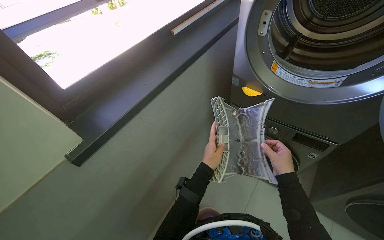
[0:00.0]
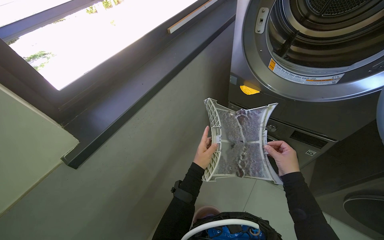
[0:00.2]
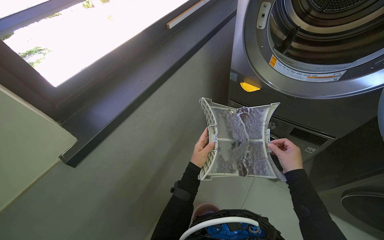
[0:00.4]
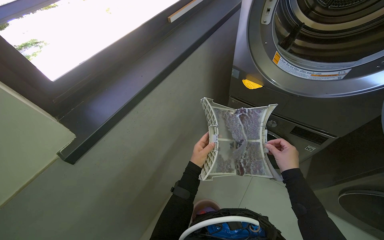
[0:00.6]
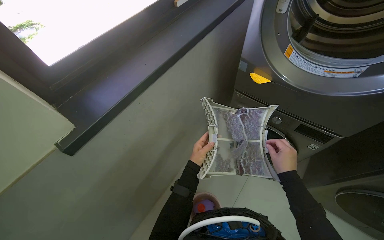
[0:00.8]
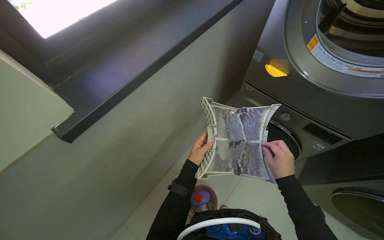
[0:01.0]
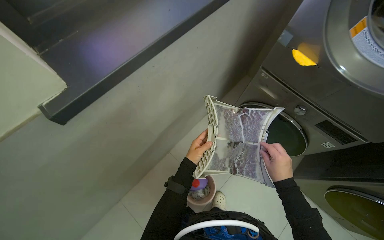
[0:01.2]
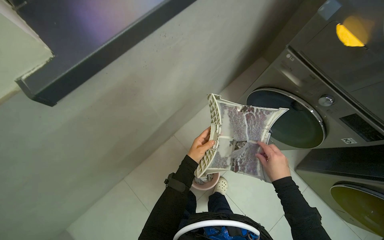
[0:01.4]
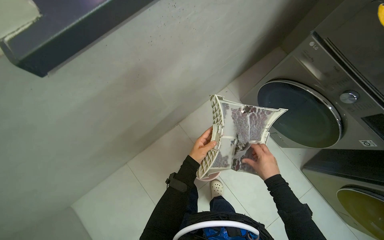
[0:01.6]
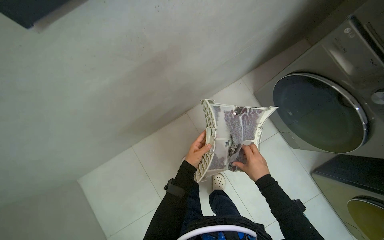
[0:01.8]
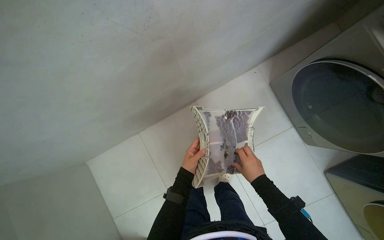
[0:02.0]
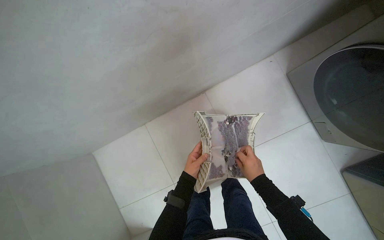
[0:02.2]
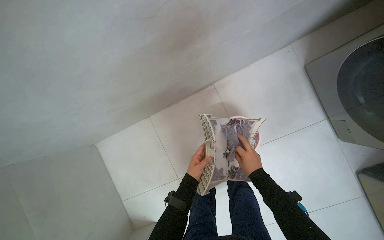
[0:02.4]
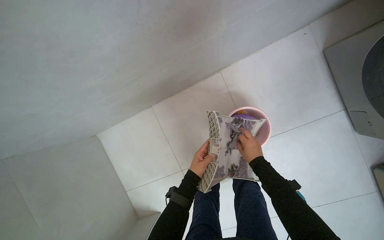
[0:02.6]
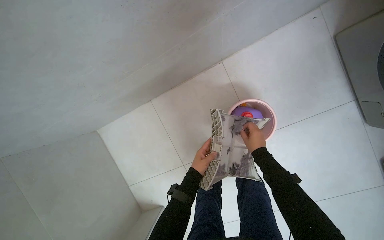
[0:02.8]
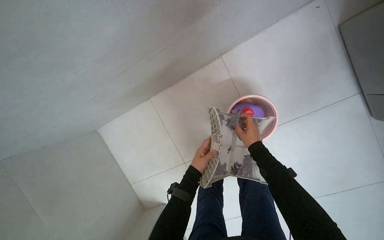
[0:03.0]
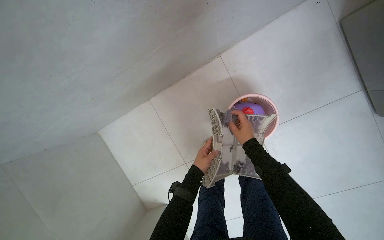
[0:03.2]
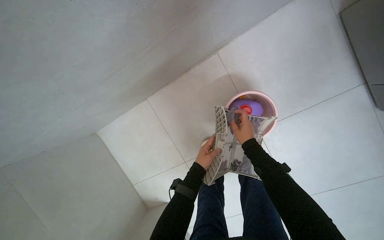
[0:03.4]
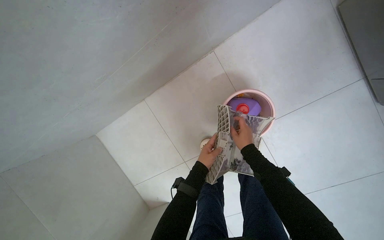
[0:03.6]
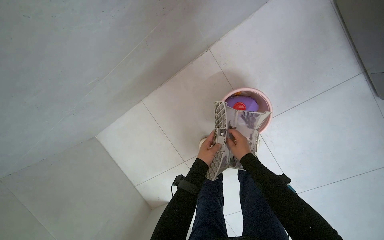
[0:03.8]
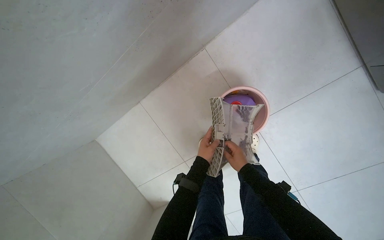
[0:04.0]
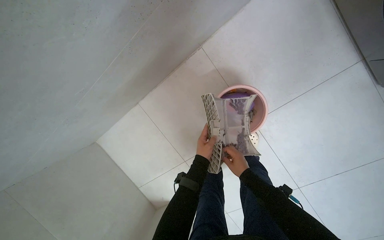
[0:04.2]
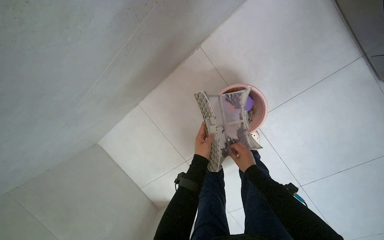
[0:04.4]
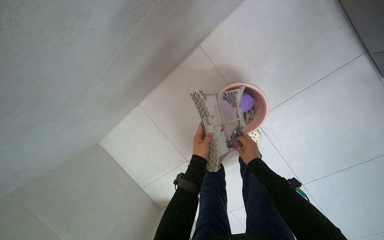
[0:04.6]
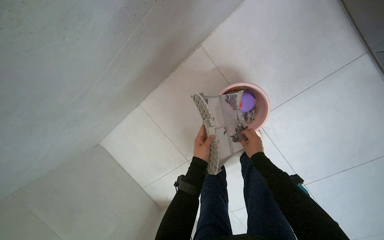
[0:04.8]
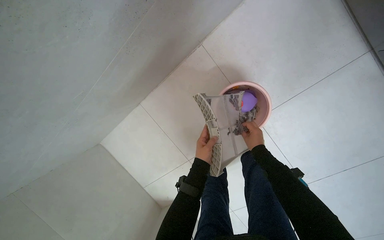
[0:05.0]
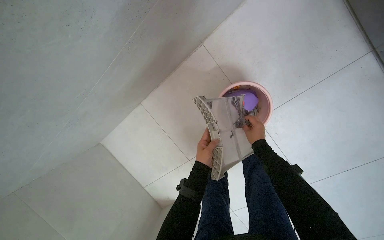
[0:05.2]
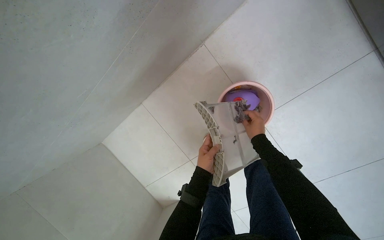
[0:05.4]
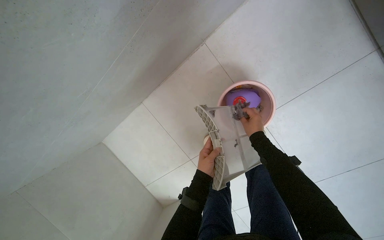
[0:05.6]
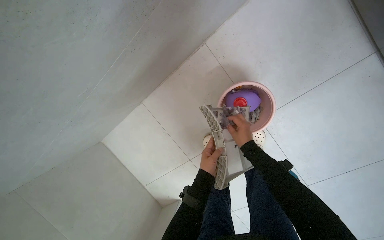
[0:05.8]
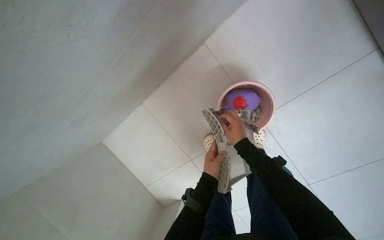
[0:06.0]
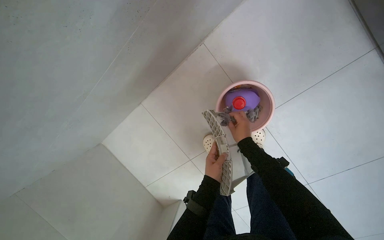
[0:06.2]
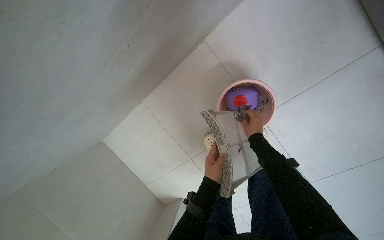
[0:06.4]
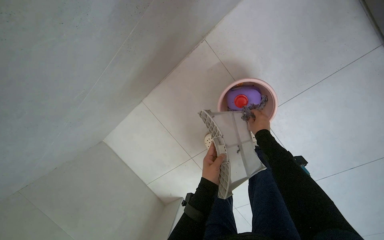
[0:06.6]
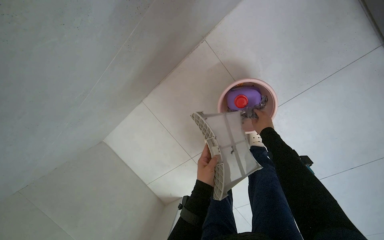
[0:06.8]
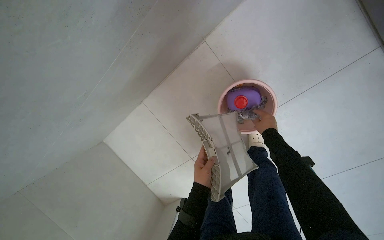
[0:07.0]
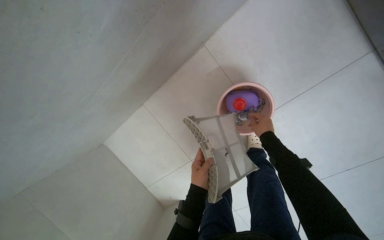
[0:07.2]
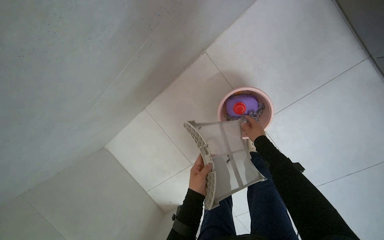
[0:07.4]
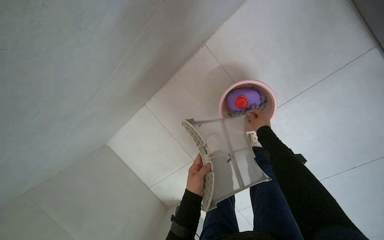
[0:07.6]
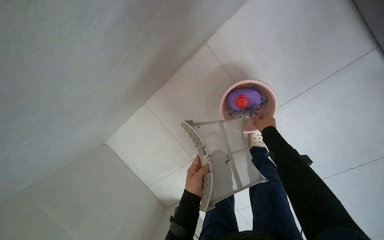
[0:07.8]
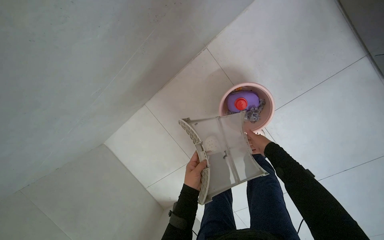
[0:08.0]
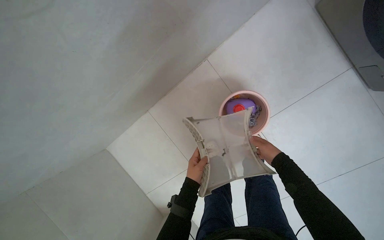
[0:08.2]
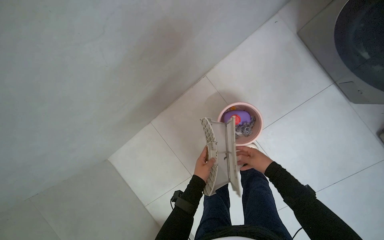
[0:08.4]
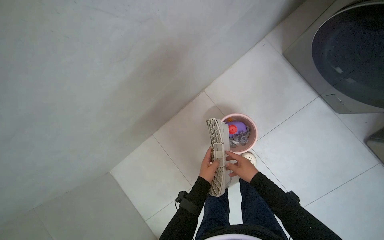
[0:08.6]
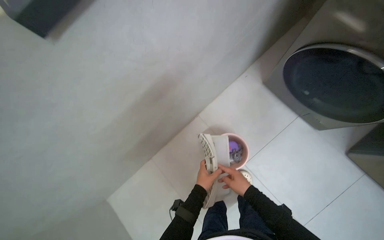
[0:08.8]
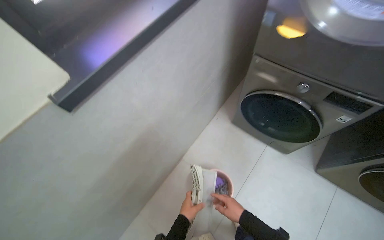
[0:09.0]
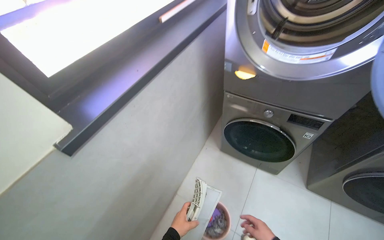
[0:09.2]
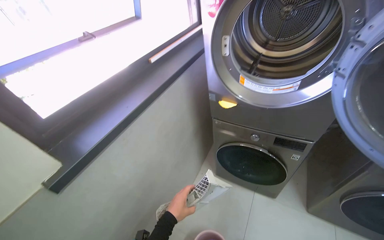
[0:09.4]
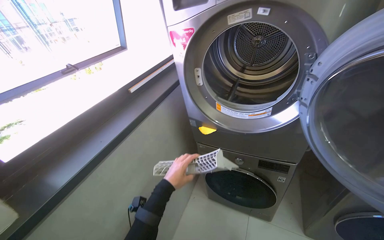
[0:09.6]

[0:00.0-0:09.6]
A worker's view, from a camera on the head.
Job: managing laundry.
The whole recording: Cleaning dryer lint filters. The worker opens dryer doors, removes lint filters, cleans them, and disposes of the lint.
0:00.0 to 0:01.6: The wearer looks about 25 degrees further downward. The right hand goes approximately 15 cm farther from the camera.
0:01.6 to 0:03.2: The view tips downward by about 15 degrees. The right hand shifts some 15 cm farther from the camera.
0:03.2 to 0:04.8: The right hand is displaced down the picture by about 10 cm.
0:06.4 to 0:08.0: The left hand is displaced to the left by about 10 cm.
0:08.0 to 0:09.6: The camera travels about 60 cm. The wearer's head swings roughly 30 degrees to the right. The view tilts approximately 75 degrees upward.

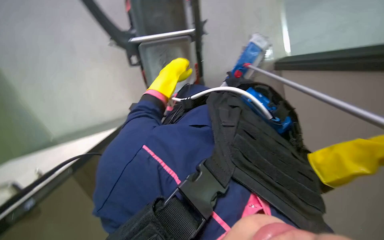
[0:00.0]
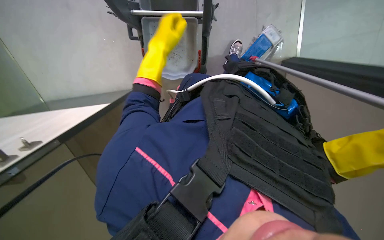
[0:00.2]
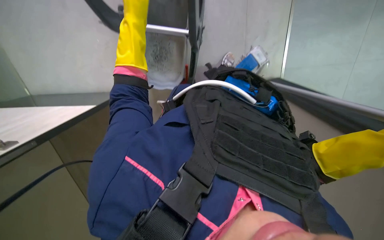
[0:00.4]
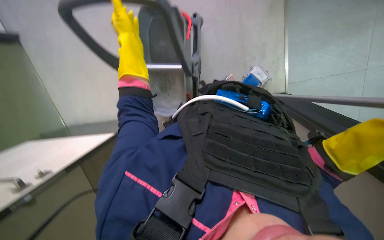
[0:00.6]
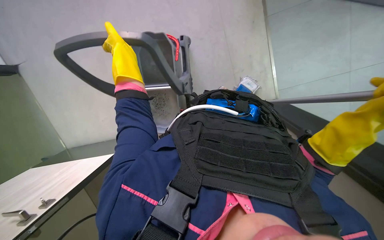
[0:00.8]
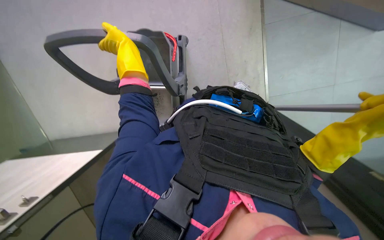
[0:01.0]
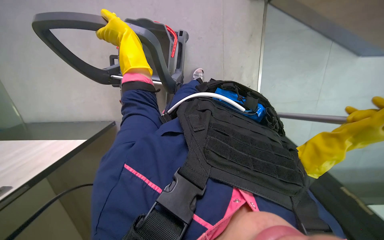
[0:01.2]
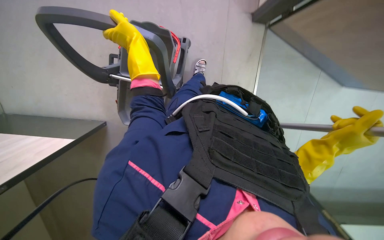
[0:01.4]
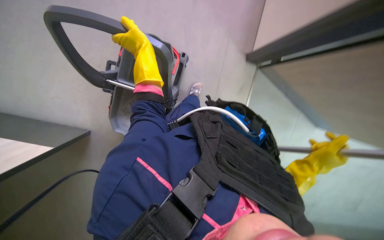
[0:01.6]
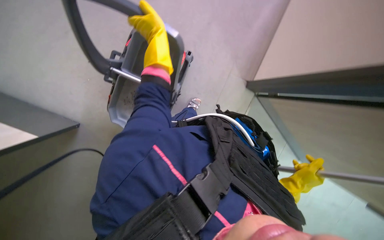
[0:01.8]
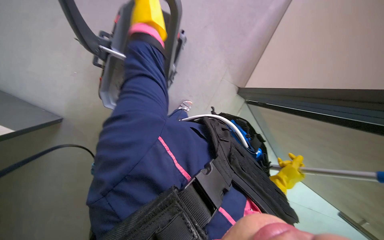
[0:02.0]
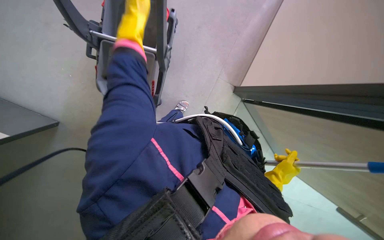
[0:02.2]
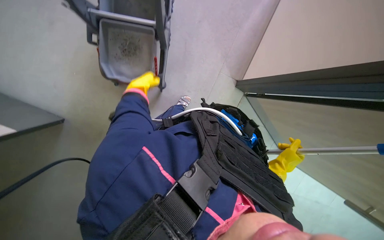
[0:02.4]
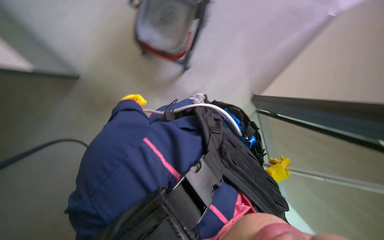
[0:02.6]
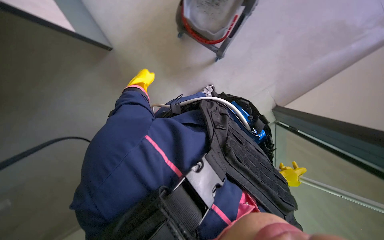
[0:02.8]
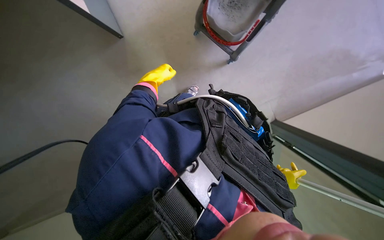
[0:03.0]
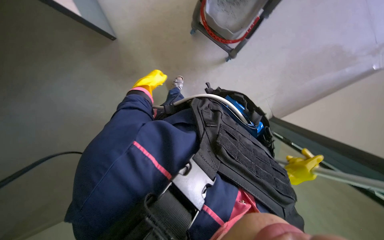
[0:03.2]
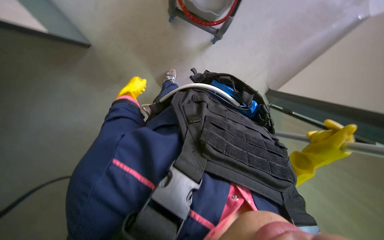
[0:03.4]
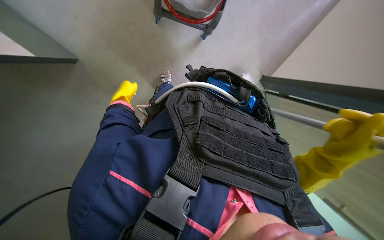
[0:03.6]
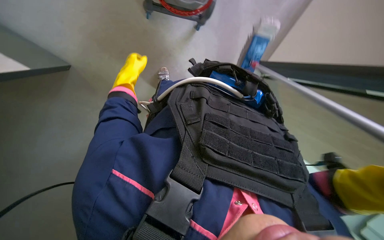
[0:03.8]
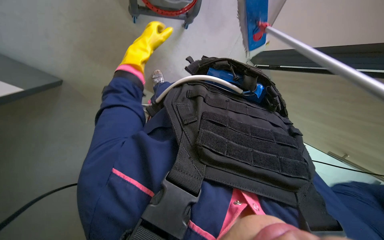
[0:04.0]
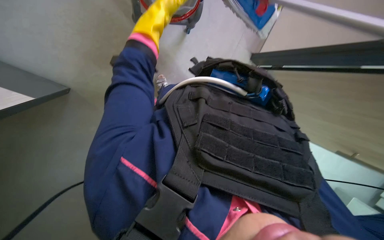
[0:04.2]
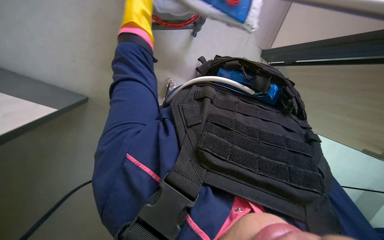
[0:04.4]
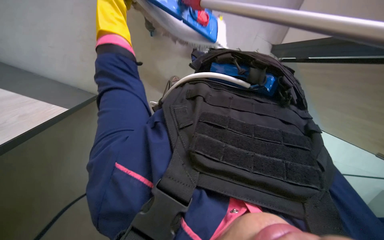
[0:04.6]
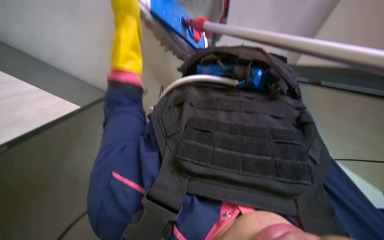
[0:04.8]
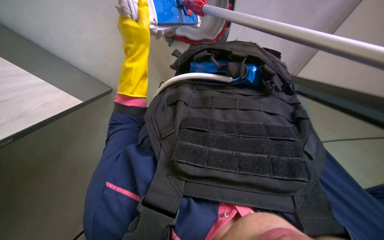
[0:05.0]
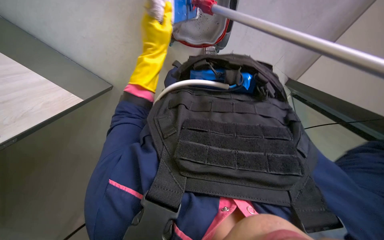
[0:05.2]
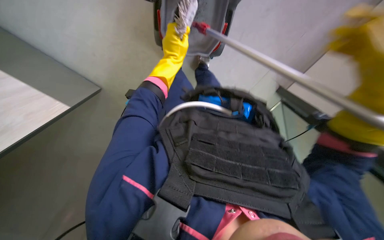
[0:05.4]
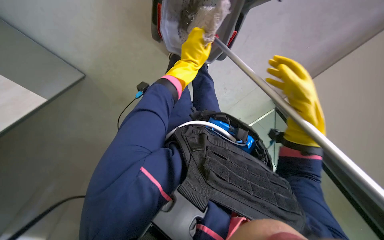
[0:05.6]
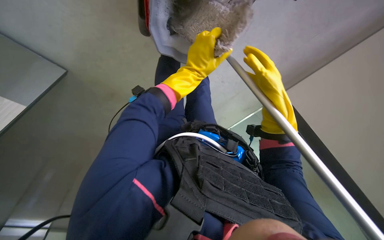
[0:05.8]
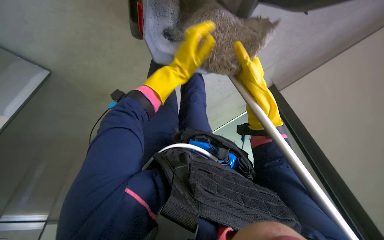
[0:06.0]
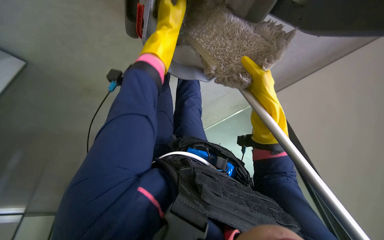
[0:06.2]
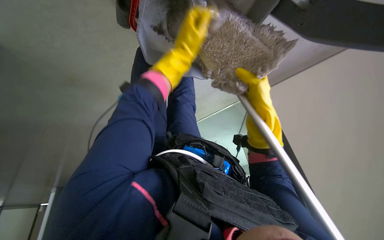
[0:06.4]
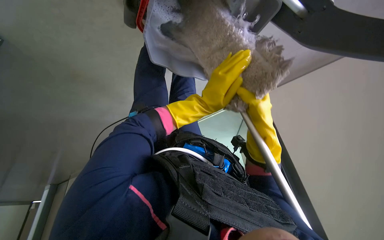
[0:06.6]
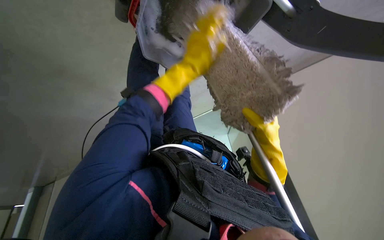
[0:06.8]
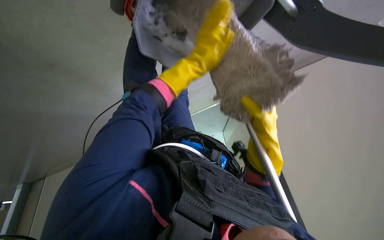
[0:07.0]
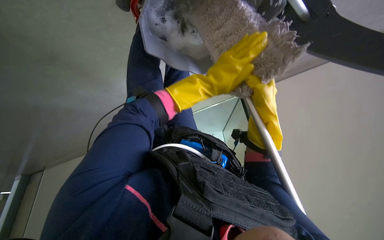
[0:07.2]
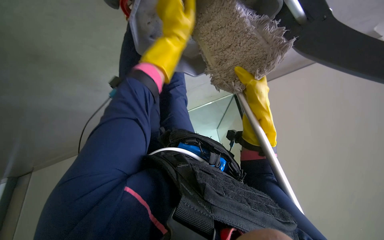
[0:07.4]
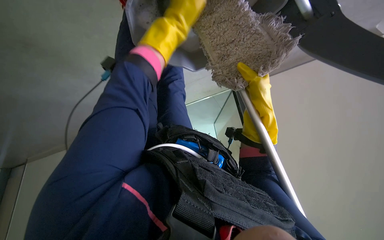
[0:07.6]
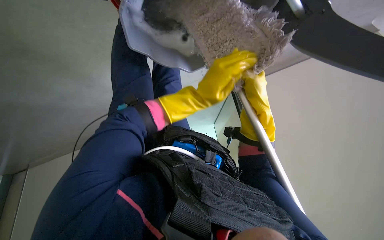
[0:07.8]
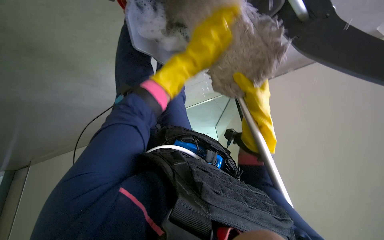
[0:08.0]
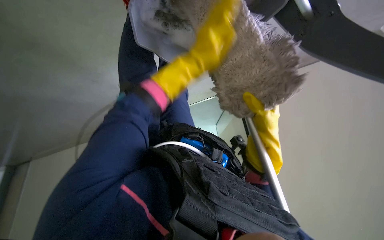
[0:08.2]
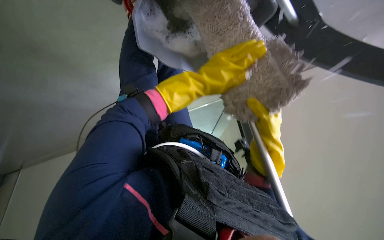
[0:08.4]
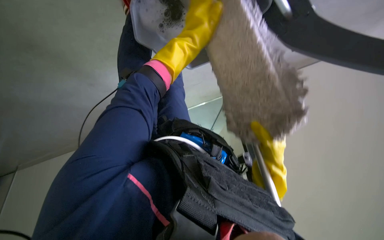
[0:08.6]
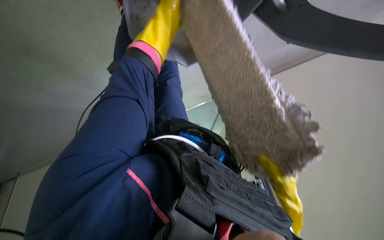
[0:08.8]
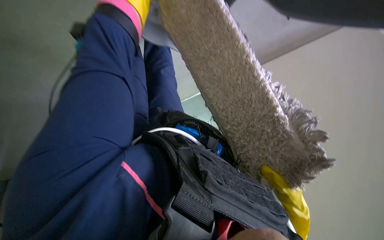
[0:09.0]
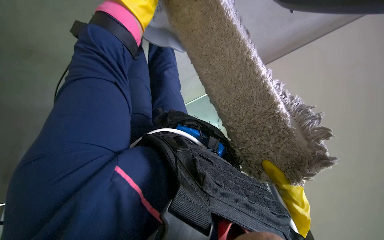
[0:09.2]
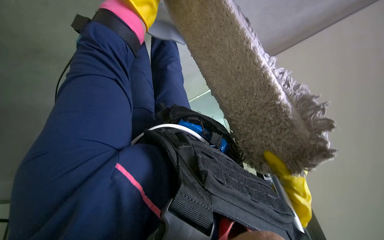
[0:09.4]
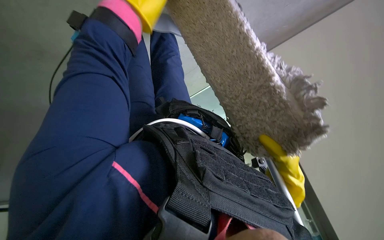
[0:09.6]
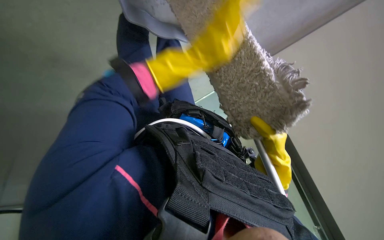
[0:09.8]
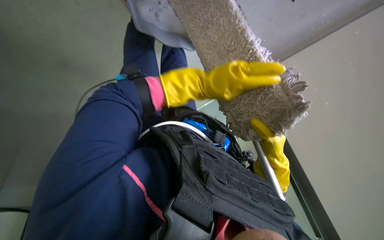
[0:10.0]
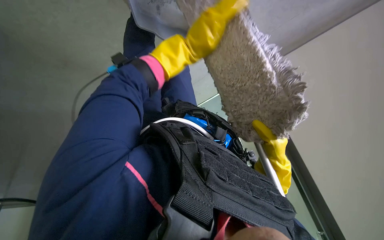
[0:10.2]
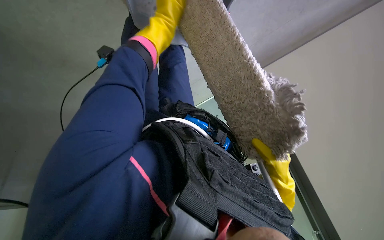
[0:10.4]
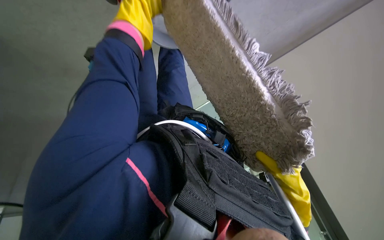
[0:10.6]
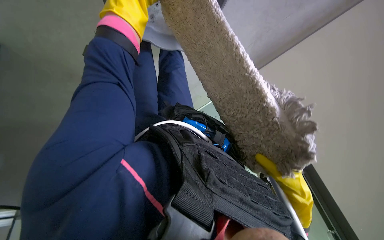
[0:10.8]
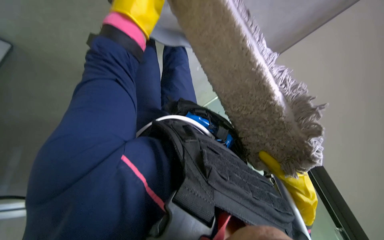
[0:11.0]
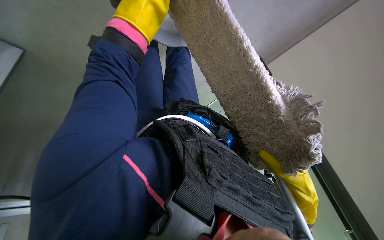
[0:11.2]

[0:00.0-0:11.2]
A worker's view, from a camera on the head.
Job: preparing cleaning supplies.
The whole recording: Preparing cleaning equipment. The worker moves the mop bucket, wrings the mop, and adjusts the cleaning equipment.
0:00.0 to 0:01.6: The left hand shifts some 15 cm to the left and up the picture.
0:01.6 to 0:03.2: The left hand goes nearer and farther, about 25 cm each way, reversing 2 times.
0:03.2 to 0:04.8: The camera sweeps to the left, by some 15 degrees. The view tilts roughly 15 degrees downward. Everything in view rotates approximately 30 degrees counterclockwise. The left hand heads nearer to the camera and up the picture, covering some 20 cm.
0:04.8 to 0:06.4: The view pans to the right by roughly 20 degrees. The camera pitches upward, by approximately 40 degrees.
0:06.4 to 0:08.0: The right hand reaches roughly 10 cm down the picture, then returns. Meanwhile the left hand swings up and down the picture, approximately 25 cm each way, with 5 reversals.
0:08.0 to 0:09.6: The right hand shifts some 15 cm down the picture.
0:09.6 to 0:11.2: The right hand travels nearer to the camera and back again, approximately 10 cm each way.
